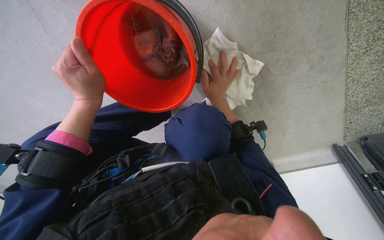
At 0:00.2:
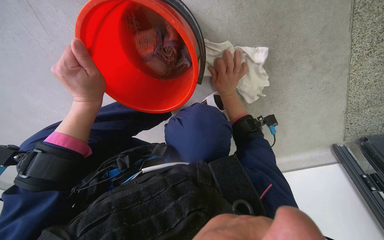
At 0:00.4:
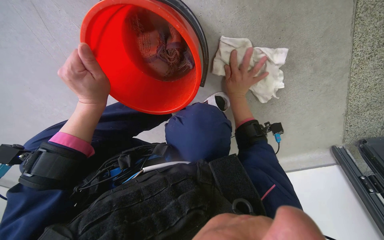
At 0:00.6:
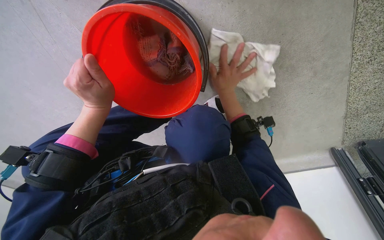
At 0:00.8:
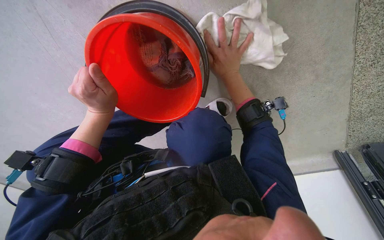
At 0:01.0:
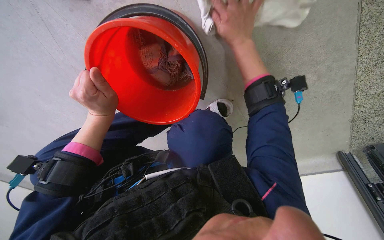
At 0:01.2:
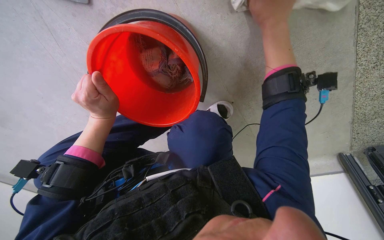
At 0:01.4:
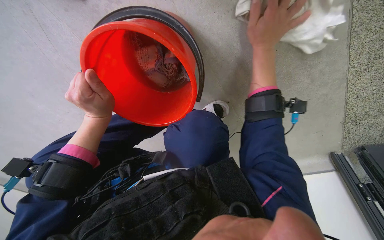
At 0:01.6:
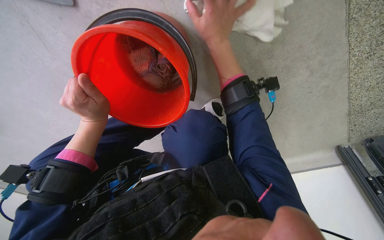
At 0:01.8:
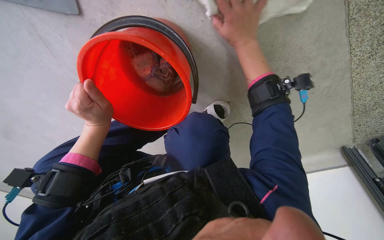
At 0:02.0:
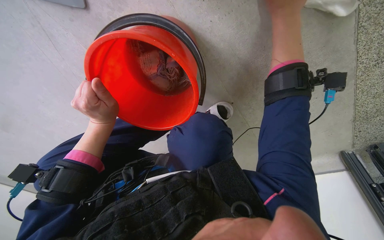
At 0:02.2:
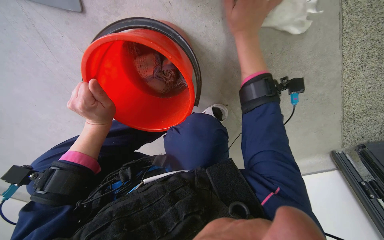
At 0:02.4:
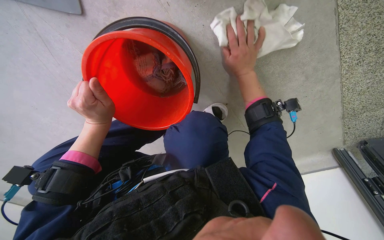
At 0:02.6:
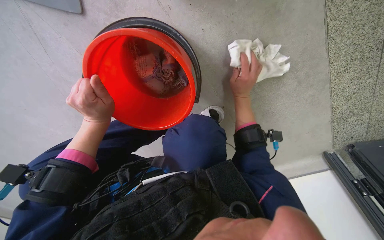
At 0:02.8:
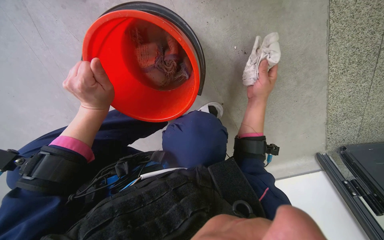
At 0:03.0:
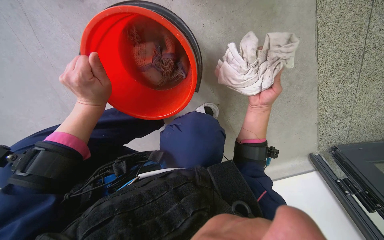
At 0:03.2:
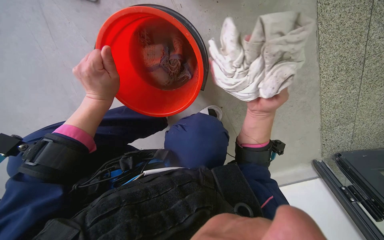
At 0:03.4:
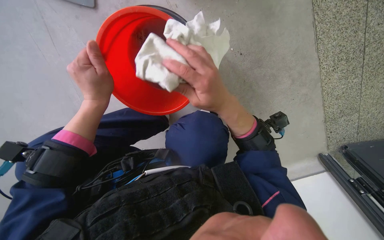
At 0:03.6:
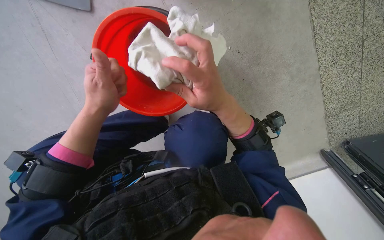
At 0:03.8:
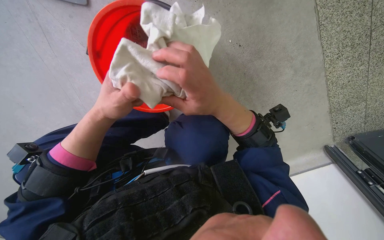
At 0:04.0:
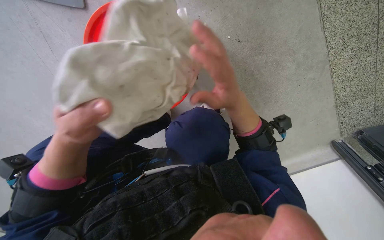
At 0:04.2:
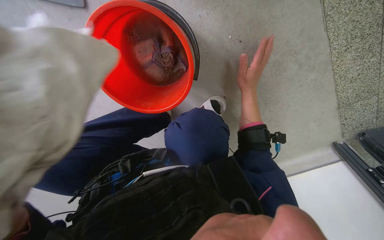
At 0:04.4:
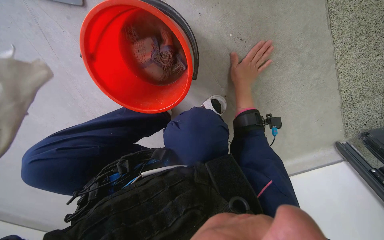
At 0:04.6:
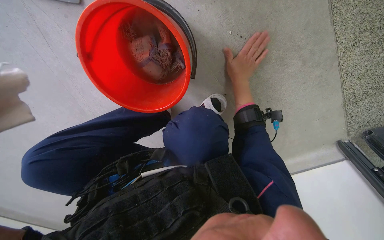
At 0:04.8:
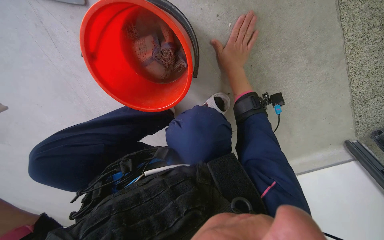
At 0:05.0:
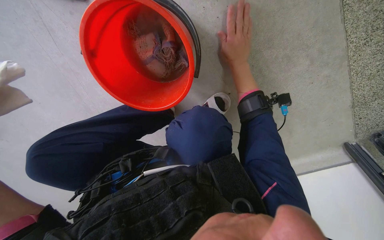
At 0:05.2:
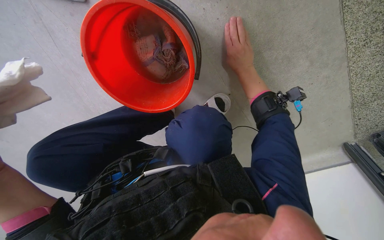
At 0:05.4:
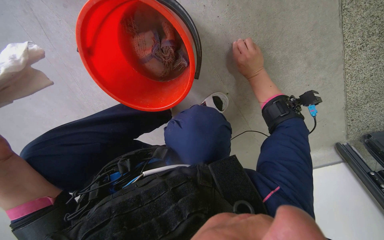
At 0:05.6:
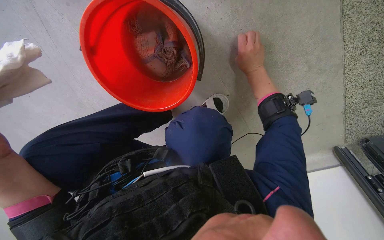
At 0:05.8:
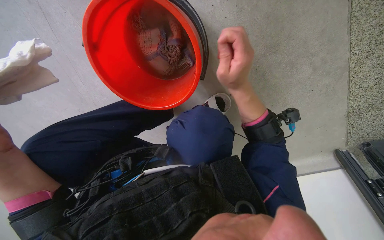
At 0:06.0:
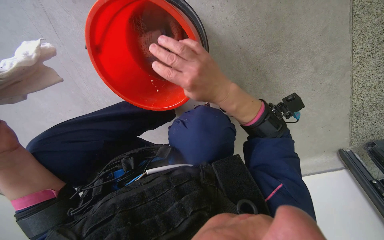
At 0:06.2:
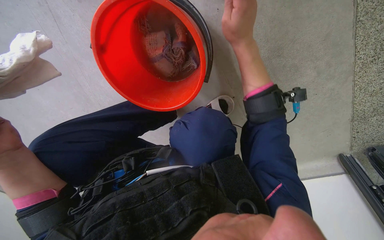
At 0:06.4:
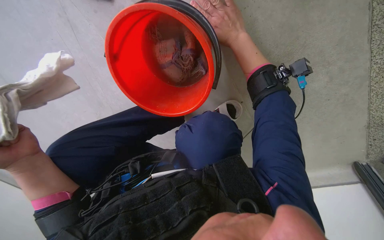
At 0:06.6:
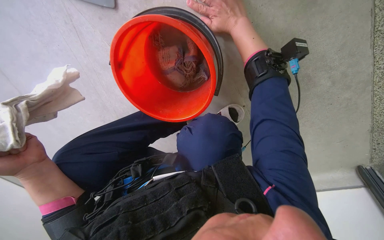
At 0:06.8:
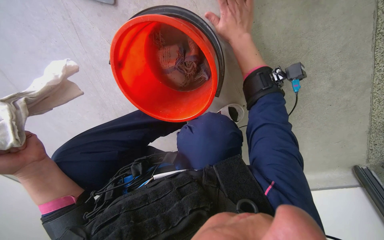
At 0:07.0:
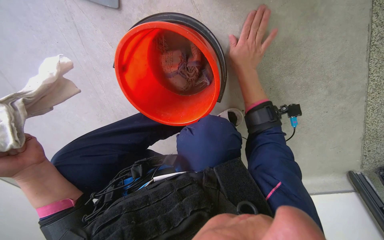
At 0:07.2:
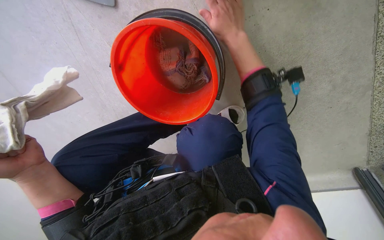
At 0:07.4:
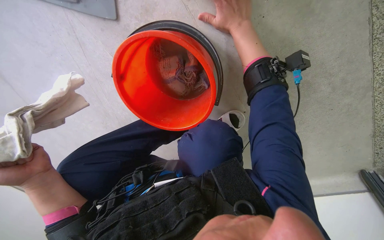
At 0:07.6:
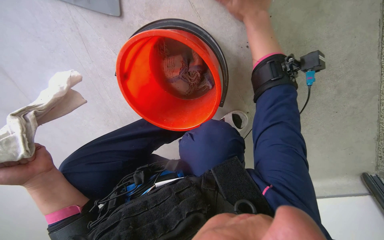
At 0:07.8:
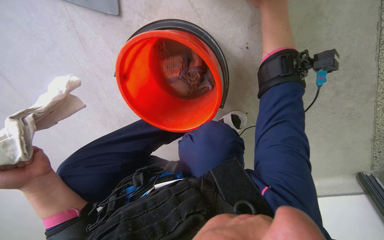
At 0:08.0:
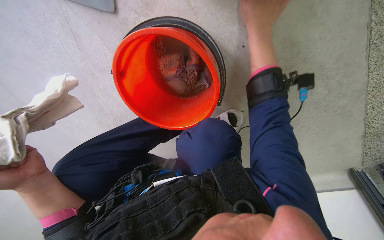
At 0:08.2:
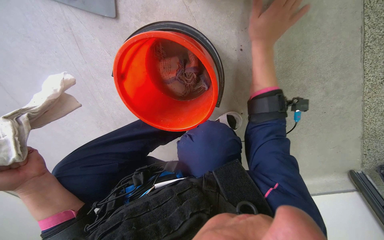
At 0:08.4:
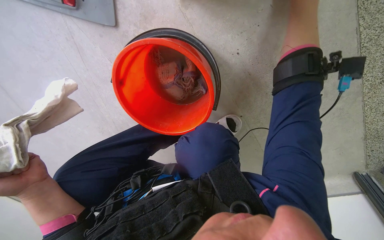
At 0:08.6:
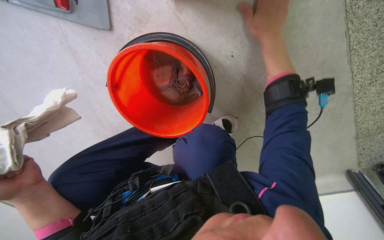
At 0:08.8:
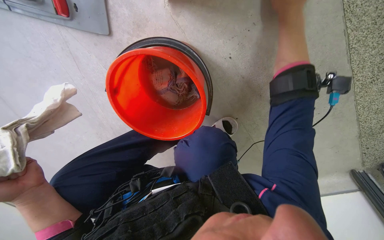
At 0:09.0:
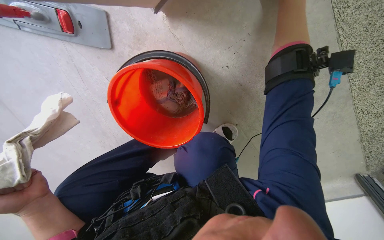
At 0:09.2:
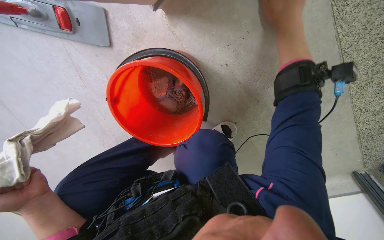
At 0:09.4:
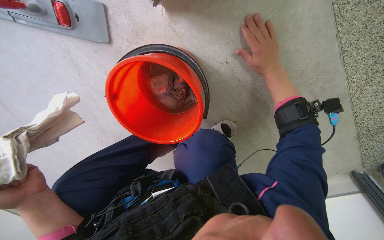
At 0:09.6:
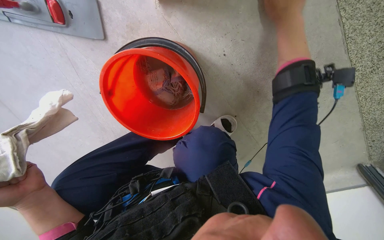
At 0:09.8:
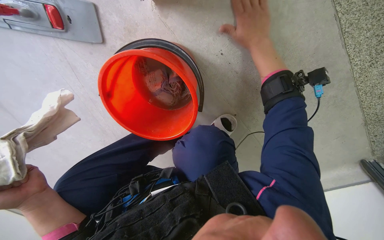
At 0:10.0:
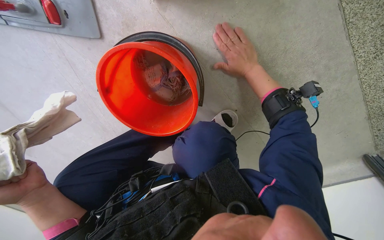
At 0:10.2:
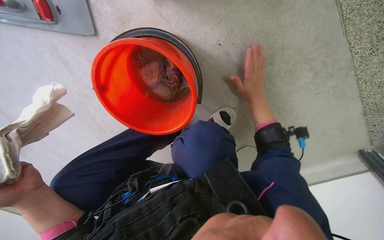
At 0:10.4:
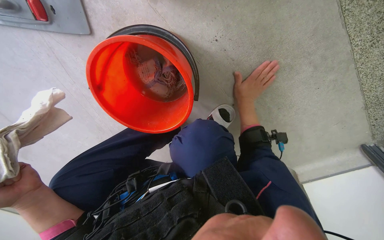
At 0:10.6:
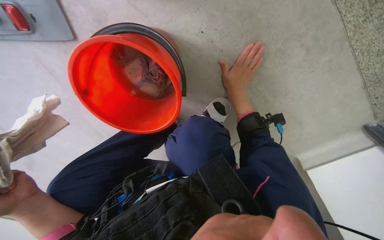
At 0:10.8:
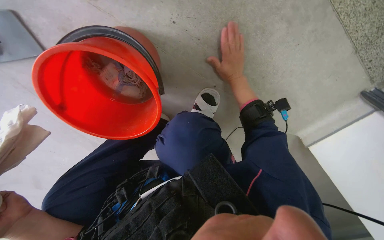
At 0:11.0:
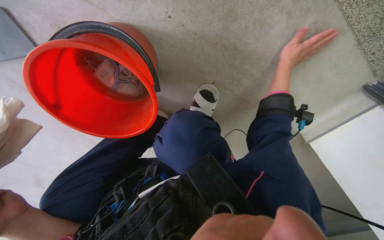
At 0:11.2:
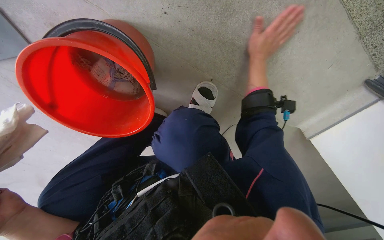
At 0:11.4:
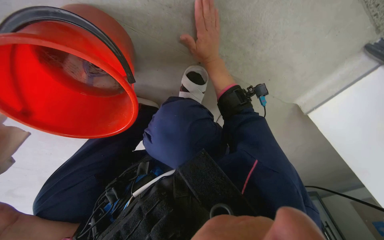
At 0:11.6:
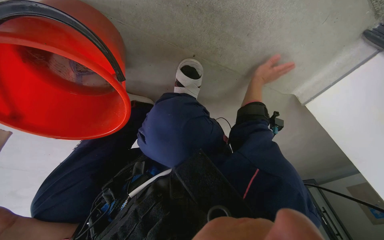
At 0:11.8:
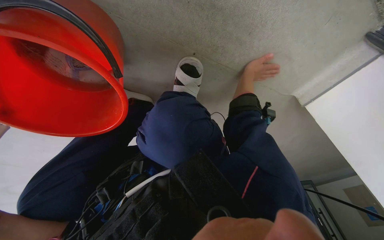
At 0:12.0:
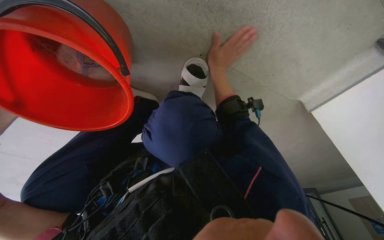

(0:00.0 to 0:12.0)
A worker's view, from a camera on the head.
Job: wiping surfaces.
The whole recording: Cleaning floor by hand and cloth. The worker picks up debris and wipes the floor with a cloth.
0:00.0 - 0:01.6: The right hand is displaced nearer to the camera and up the picture by approximately 20 cm.
0:01.6 - 0:03.0: The right hand swings nearer and farther, about 20 cm each way, with 2 reversals.
0:03.0 - 0:04.4: The right hand reaches roughly 15 cm nearer to the camera, then returns.
0:04.4 - 0:06.0: The right hand moves nearer to the camera and to the left, approximately 20 cm.
0:06.0 - 0:07.6: The right hand goes up and down the picture, roughly 20 cm each way, reversing 2 times.
0:07.6 - 0:09.0: The right hand moves to the right and nearer to the camera, some 15 cm.
0:09.0 - 0:10.4: The right hand goes some 35 cm farther from the camera and down the picture.
0:10.4 - 0:12.0: The wearer looks approximately 15 degrees further downward. The right hand goes left and right, roughly 20 cm each way, reversing 3 times.

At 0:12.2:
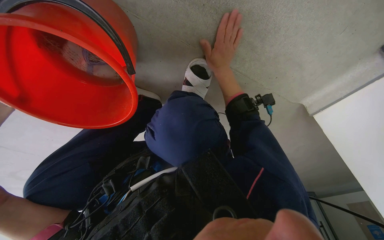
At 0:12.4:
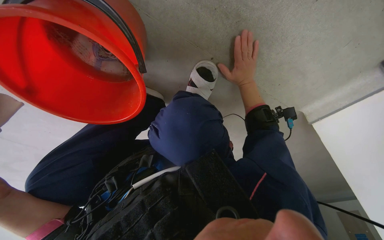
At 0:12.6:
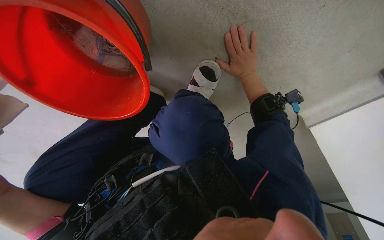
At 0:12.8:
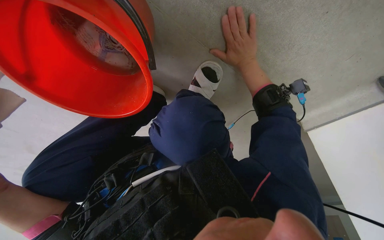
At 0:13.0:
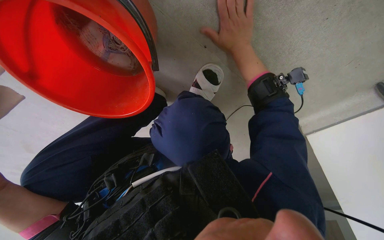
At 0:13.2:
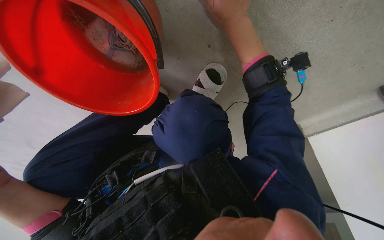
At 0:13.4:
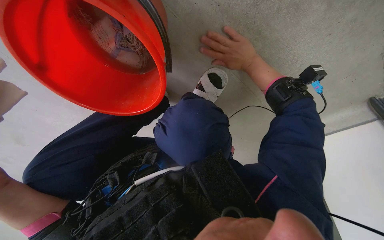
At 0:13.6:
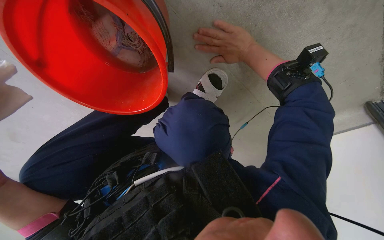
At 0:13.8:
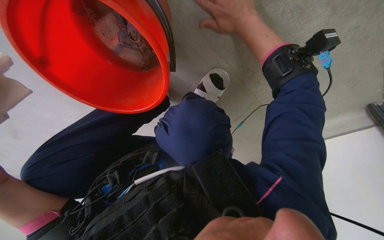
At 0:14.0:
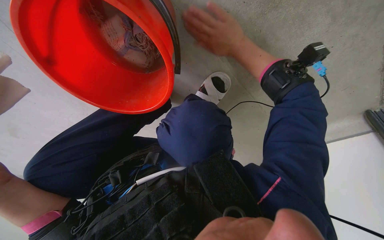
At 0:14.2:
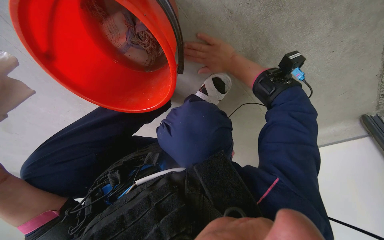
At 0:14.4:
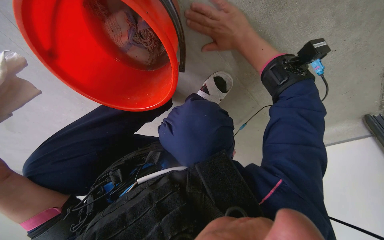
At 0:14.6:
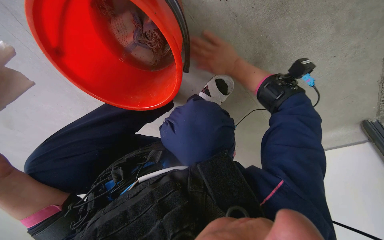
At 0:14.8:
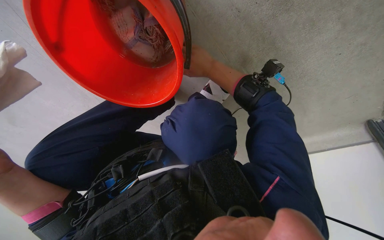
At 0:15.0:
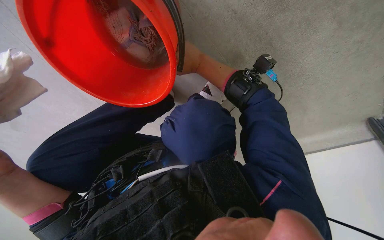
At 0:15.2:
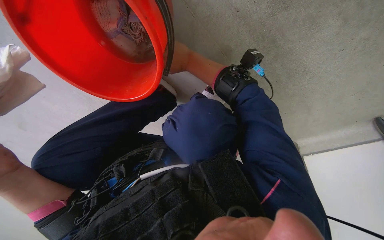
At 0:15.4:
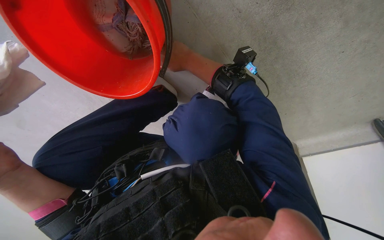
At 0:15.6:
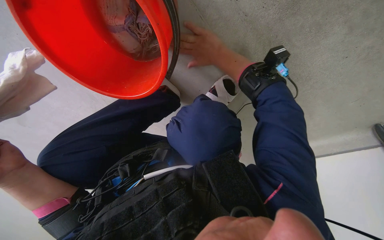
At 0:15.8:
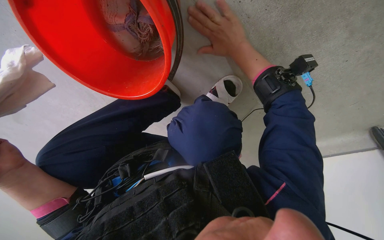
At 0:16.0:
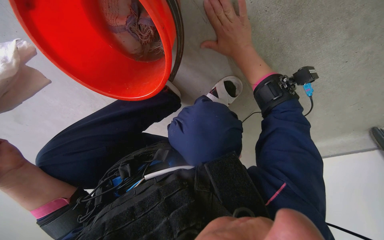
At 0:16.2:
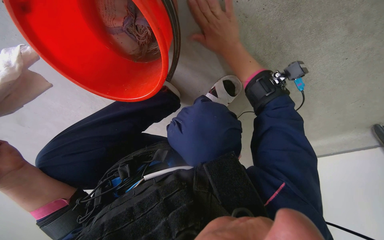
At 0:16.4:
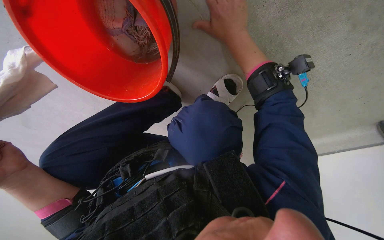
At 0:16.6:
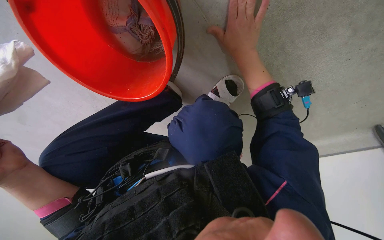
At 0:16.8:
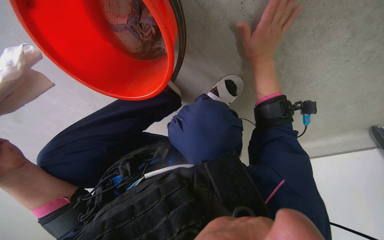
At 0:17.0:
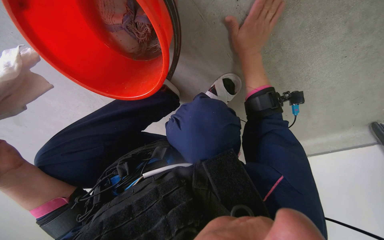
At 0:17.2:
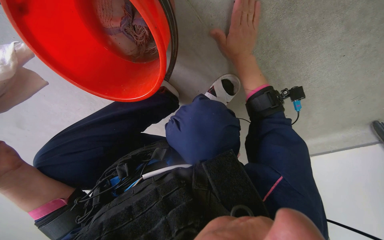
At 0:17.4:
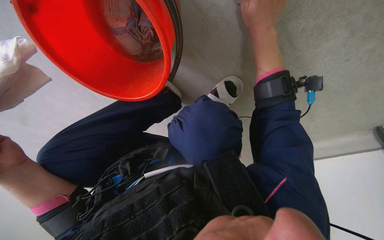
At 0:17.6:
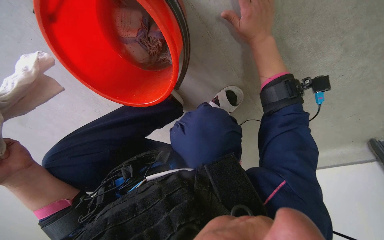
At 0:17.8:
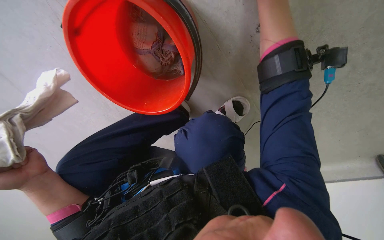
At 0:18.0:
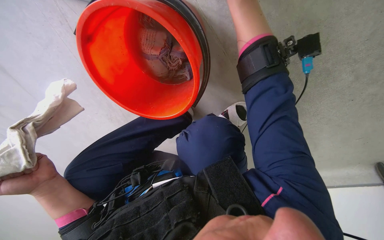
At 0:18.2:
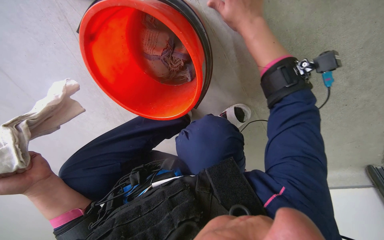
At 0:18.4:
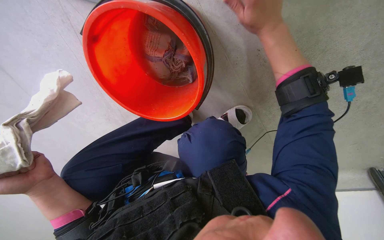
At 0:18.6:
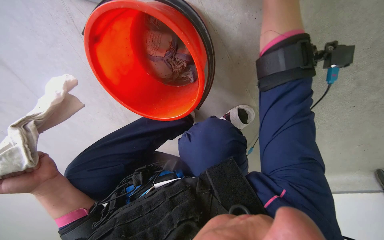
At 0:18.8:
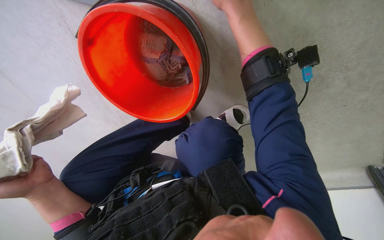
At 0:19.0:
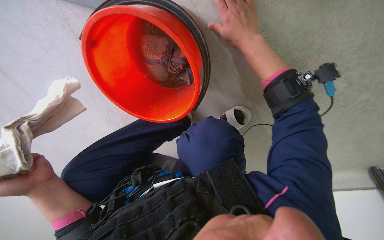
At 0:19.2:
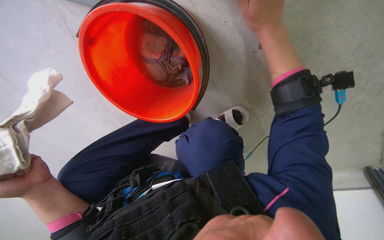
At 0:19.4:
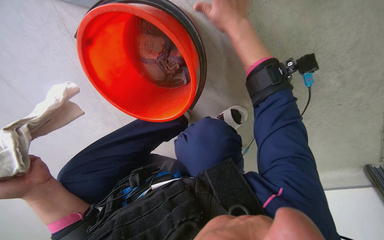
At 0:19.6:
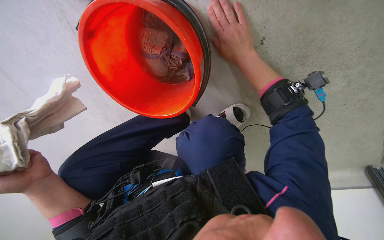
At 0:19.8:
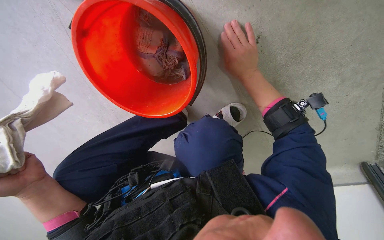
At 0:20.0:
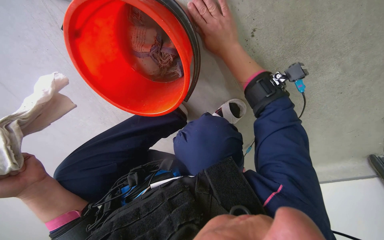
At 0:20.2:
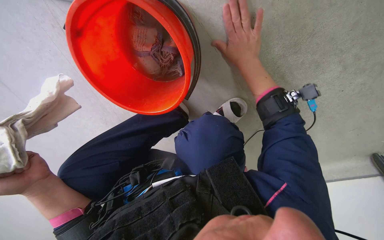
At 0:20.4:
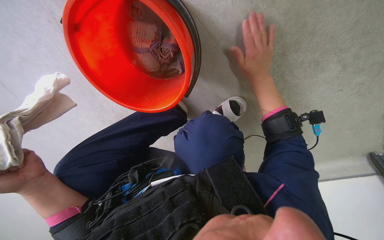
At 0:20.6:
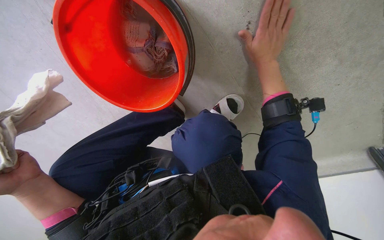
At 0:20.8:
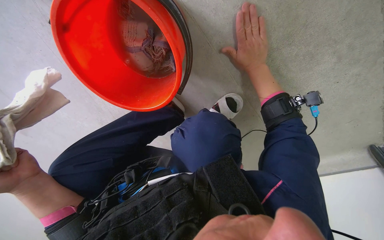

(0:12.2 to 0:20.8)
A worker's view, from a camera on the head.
Job: wiping surfaces.
The whole recording: Cleaning floor by hand and cloth. The worker picks up debris and wipes the floor with a cloth.
0:12.2 - 0:13.6: The right hand goes approximately 10 cm nearer to the camera.
0:13.6 - 0:15.0: The right hand moves to the left, about 15 cm.
0:16.6 - 0:18.0: The right hand moves nearer to the camera, about 15 cm.
0:18.0 - 0:19.4: The hands stay close to where they were, moving slightly.
0:19.4 - 0:20.8: The right hand is displaced farther from the camera, to the right and down the picture by roughly 20 cm.
